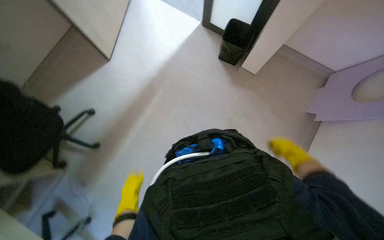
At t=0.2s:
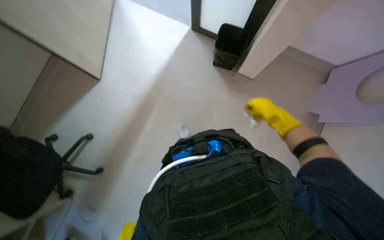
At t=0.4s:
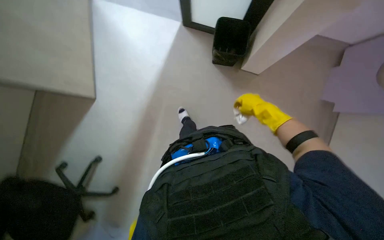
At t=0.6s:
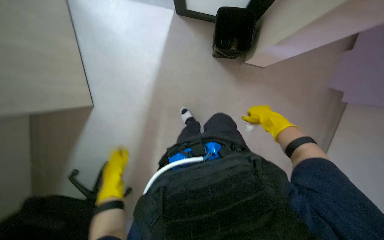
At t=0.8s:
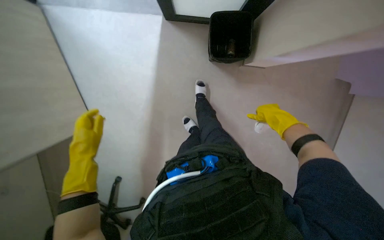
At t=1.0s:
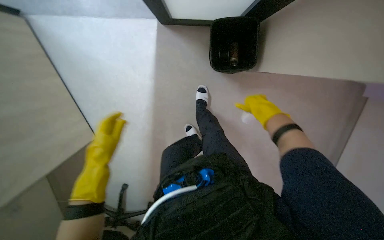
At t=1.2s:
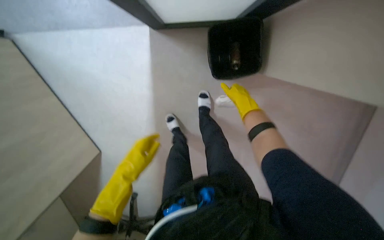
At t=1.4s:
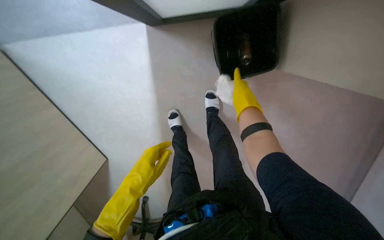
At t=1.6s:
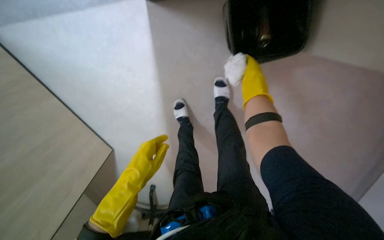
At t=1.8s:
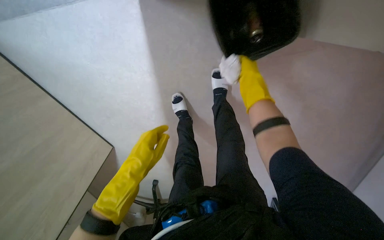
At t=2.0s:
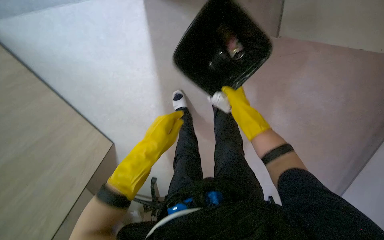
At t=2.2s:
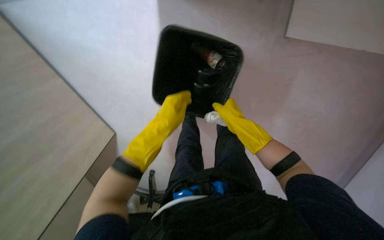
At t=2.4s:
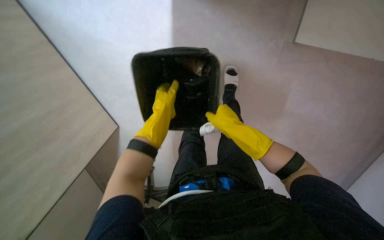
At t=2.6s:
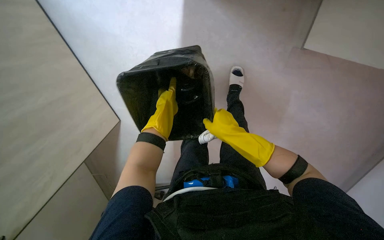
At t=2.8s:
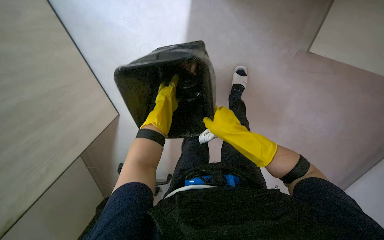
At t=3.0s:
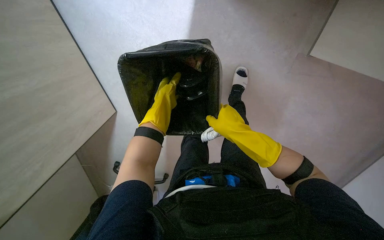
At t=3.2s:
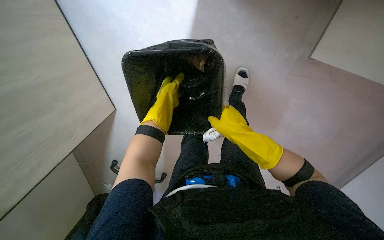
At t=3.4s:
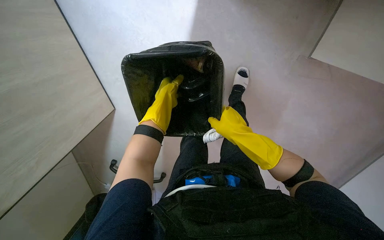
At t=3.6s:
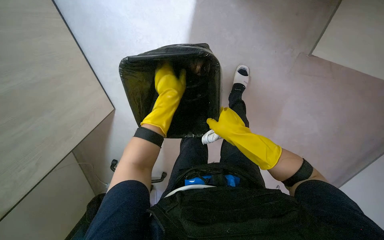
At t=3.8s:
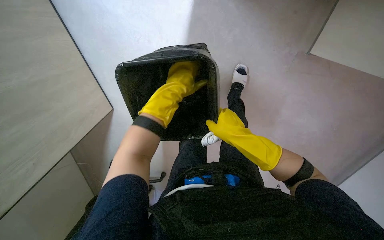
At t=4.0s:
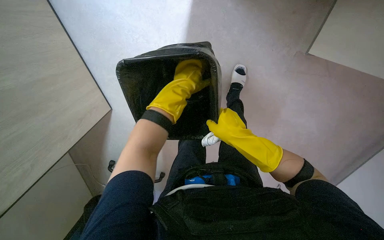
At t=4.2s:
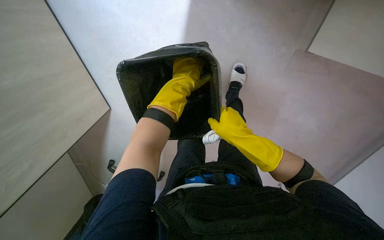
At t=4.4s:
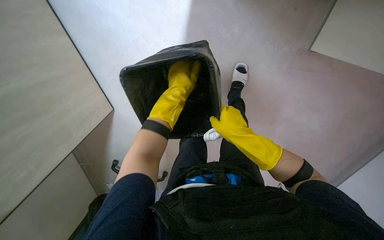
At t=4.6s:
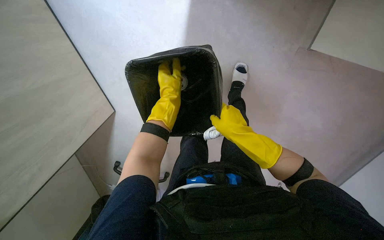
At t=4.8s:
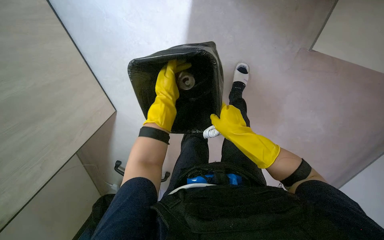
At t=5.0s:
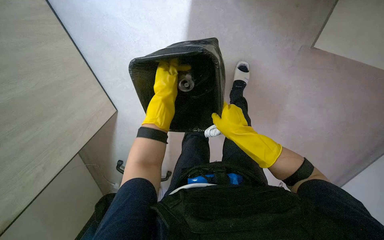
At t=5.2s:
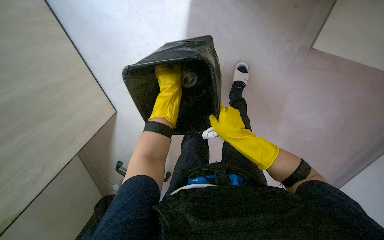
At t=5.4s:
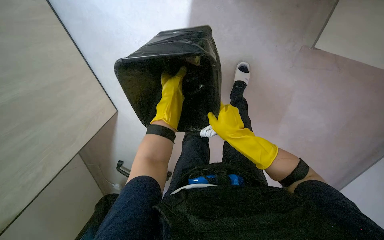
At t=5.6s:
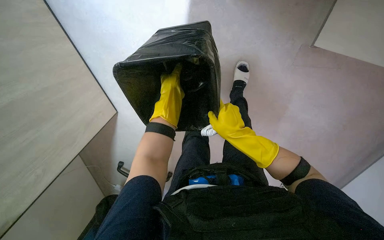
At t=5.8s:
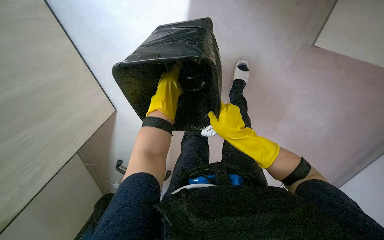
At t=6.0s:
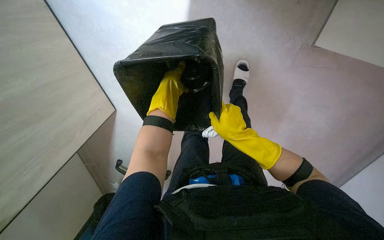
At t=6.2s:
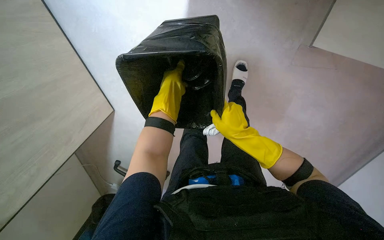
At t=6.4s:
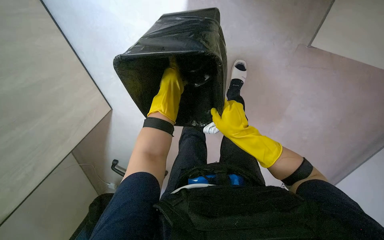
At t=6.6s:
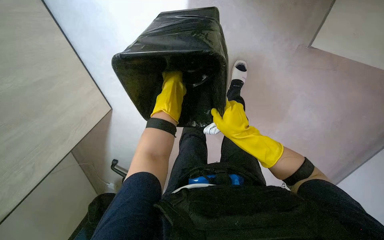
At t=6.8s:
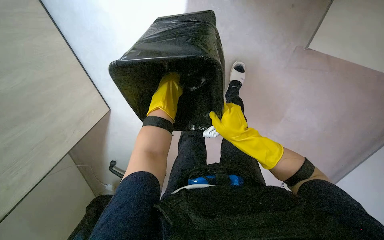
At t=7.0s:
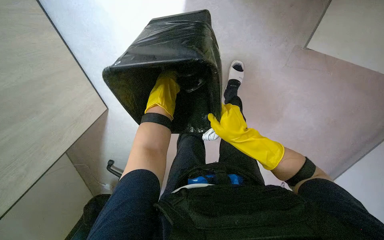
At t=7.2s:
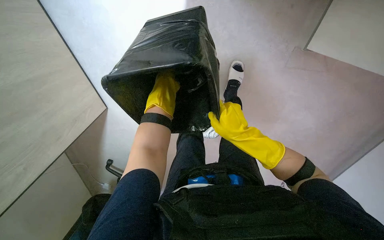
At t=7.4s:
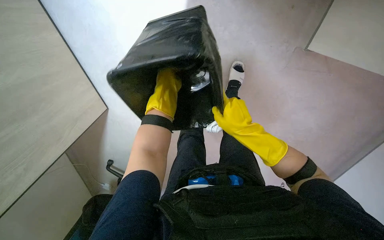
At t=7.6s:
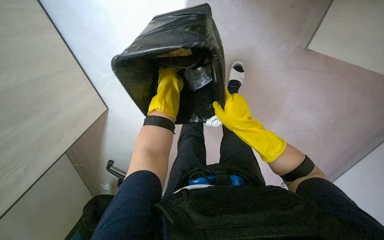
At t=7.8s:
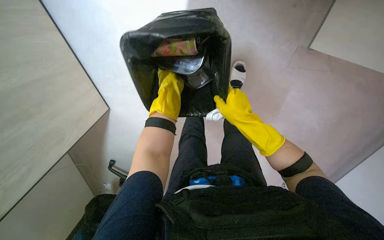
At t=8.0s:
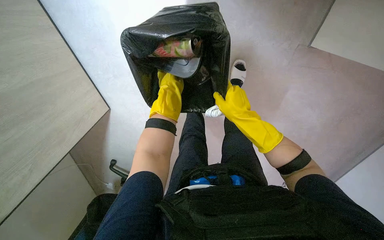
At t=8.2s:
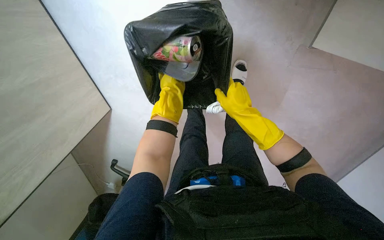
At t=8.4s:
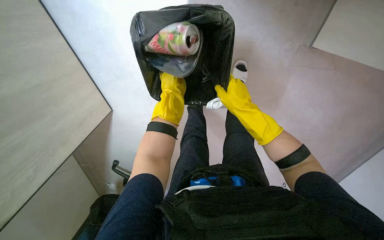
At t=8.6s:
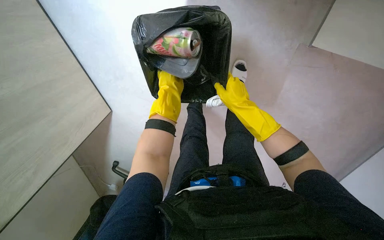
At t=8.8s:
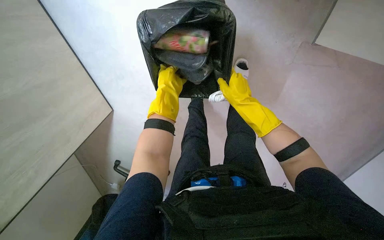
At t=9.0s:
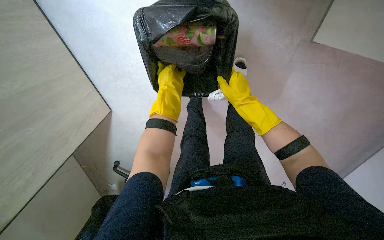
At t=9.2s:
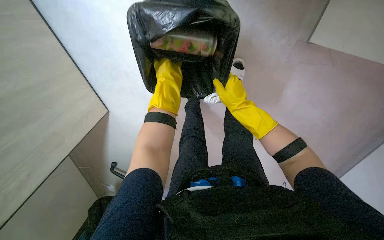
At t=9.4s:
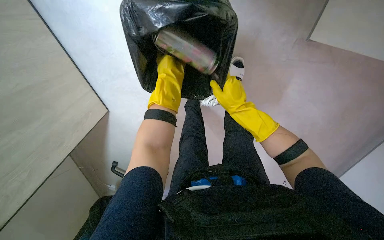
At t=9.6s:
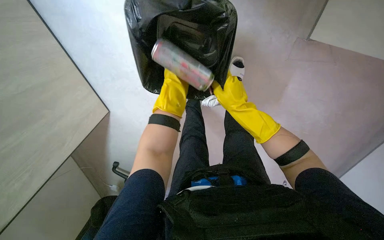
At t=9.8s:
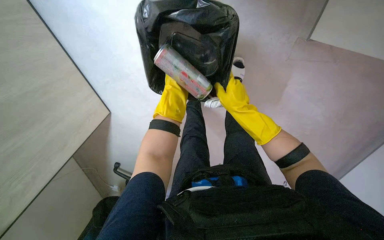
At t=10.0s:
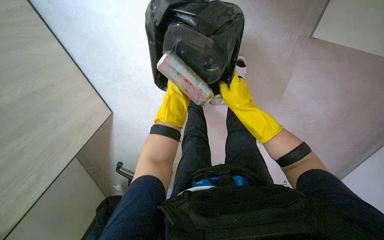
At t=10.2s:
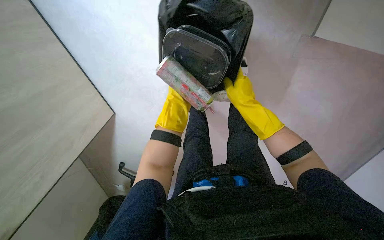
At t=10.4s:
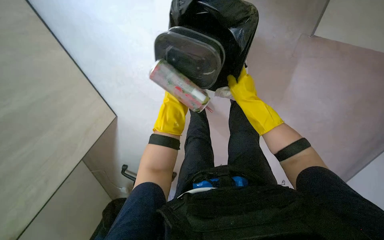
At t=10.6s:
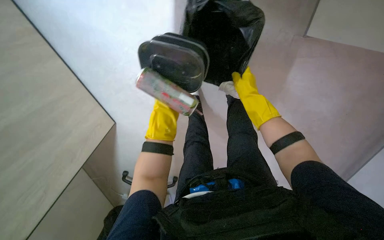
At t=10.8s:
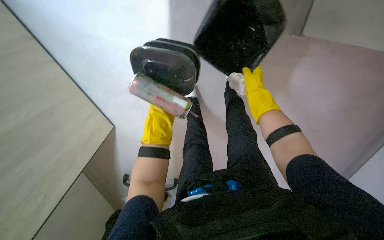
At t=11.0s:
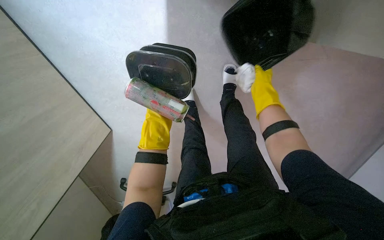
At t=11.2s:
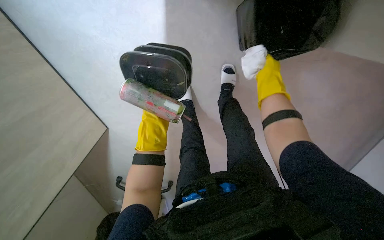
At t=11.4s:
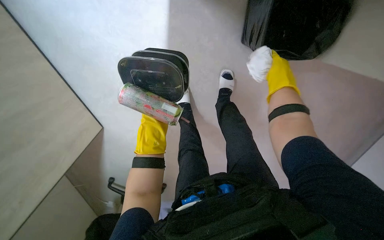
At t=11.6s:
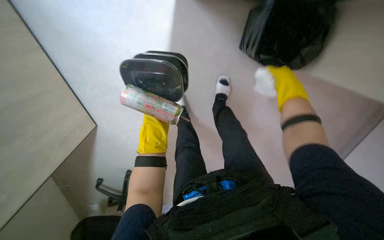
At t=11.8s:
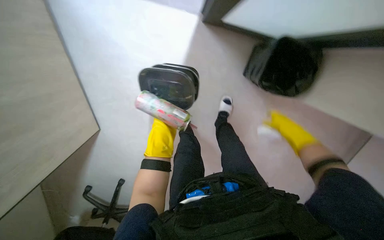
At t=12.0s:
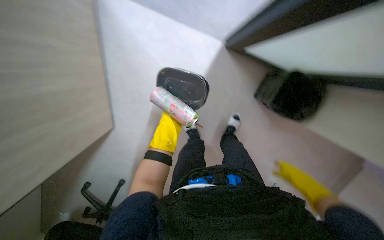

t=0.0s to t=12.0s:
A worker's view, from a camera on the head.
Job: managing trash.
The whole recording: Emptying and organizing trash. The worker empties a small trash bin, sorts items, and places them on the cleaning cart.
t=1.6s to t=3.0s: The right hand travels down the picture by roughly 20 cm, while the left hand travels up the picture by approximately 10 cm.
t=3.0s to t=6.0s: The hands stay close to where they were, moving slightly.
t=6.0s to t=7.6s: The left hand goes about 10 cm farther from the camera.
t=7.6s to t=9.0s: The hands stay close to where they were, moving slightly.
t=9.0s to t=10.4s: The left hand heads down the picture, covering some 10 cm.
t=10.4s to t=12.0s: The view tips upward by about 15 degrees. The right hand is displaced to the right by roughly 25 cm. The left hand swings nearer and farther, some 15 cm each way, with 2 reversals.

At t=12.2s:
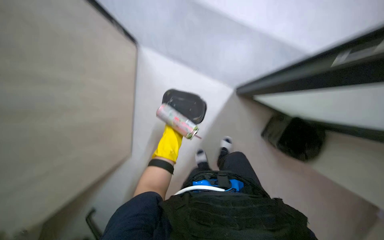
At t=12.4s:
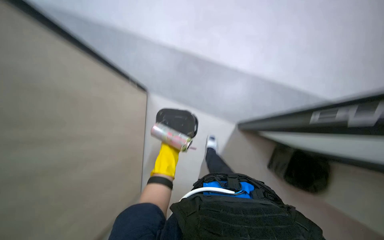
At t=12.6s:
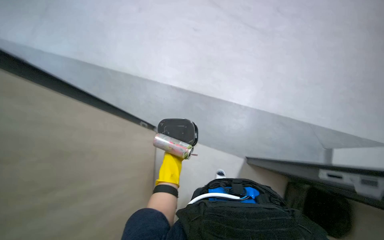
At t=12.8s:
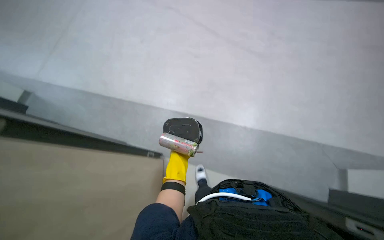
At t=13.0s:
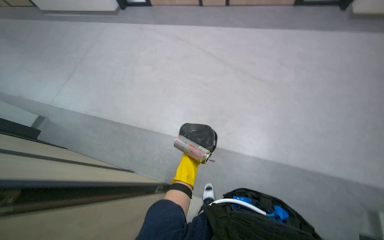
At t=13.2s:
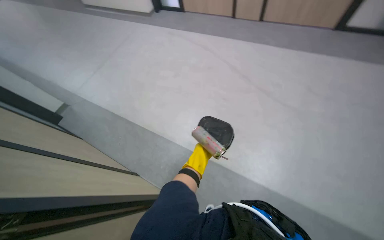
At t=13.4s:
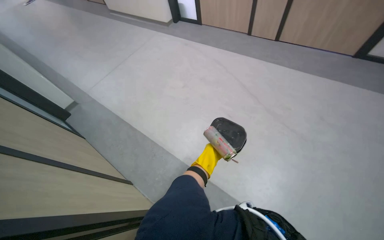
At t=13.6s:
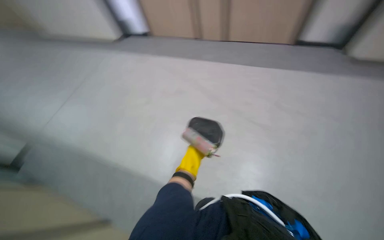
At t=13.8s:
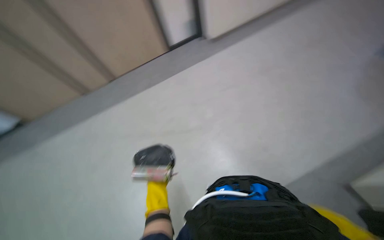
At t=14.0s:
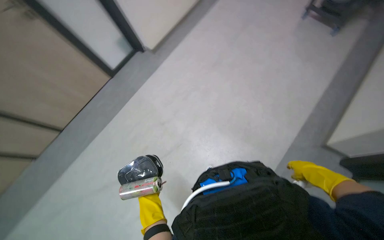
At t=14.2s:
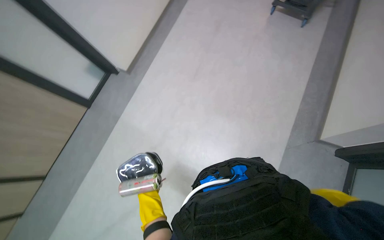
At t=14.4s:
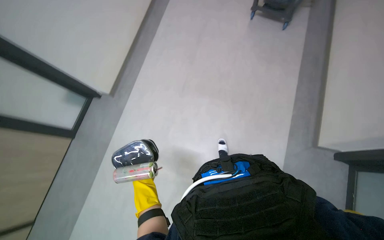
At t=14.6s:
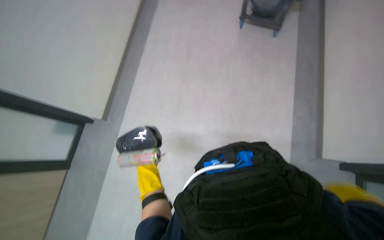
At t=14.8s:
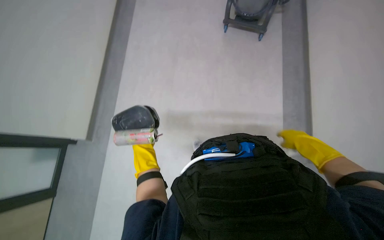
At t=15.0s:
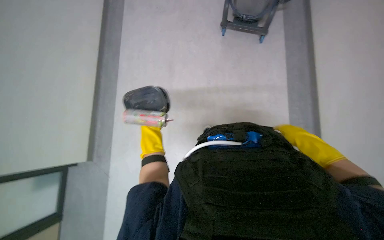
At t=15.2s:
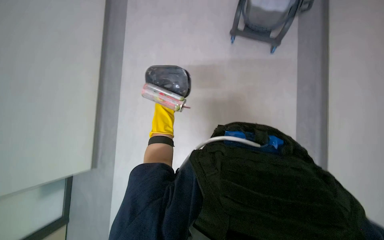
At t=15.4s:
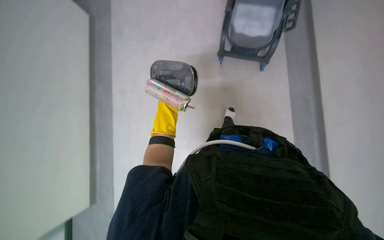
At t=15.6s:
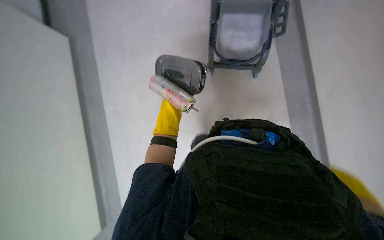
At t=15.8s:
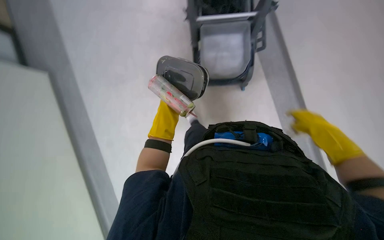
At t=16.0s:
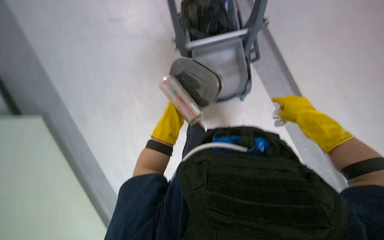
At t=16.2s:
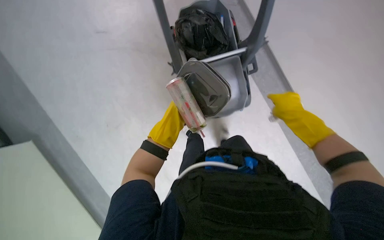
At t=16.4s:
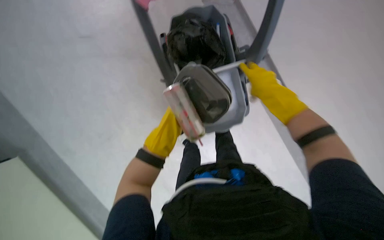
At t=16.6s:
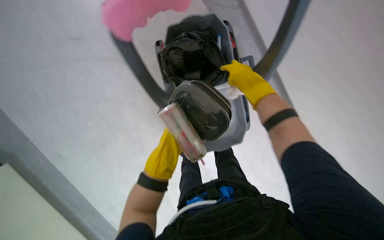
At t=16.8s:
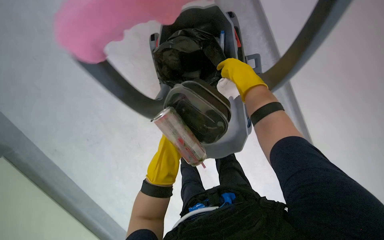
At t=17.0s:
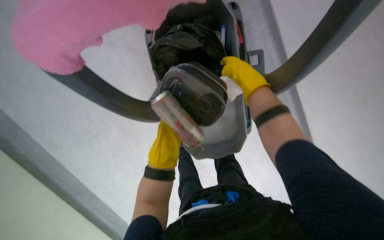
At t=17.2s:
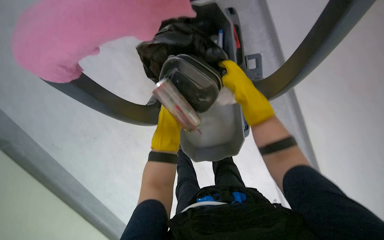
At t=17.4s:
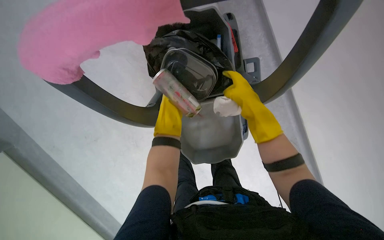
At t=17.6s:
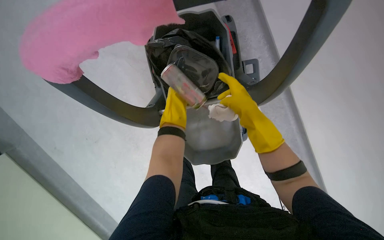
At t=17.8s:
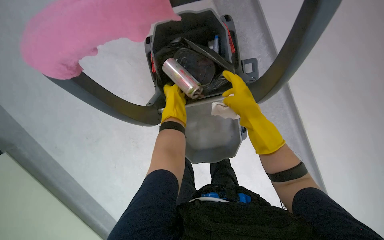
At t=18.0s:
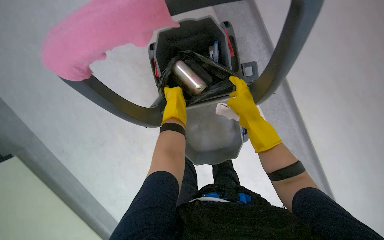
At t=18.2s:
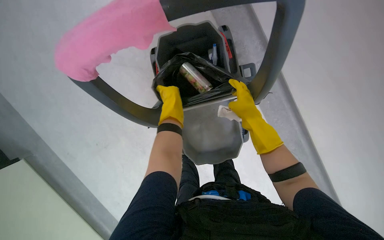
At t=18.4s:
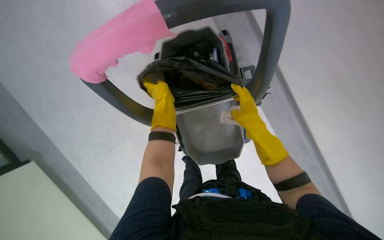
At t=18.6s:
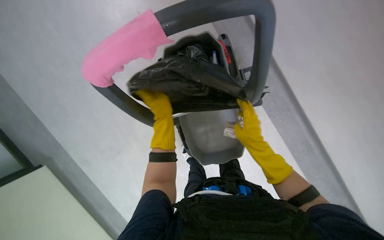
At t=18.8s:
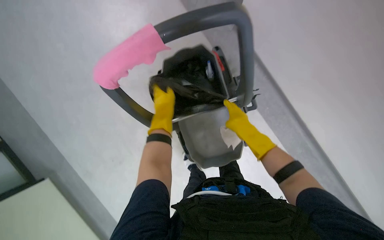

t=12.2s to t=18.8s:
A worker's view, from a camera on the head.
Job: managing trash.
The whole recording: Emptying and organizing trash. The worker empties a small trash bin, sorts items, and places them on the cleaning cart.
t=12.2s to t=13.8s: The wearer looks some 40 degrees further upward.
t=13.8s to t=15.4s: The camera is carried some 70 cm. The wearer looks about 40 degrees further to the right.
t=15.4s to t=17.2s: The left hand swings nearer and farther, about 20 cm each way, with 2 reversals, while the right hand is displaced up the picture and to the left by approximately 35 cm.
t=17.2s to t=18.8s: The right hand shifts some 10 cm down the picture. Meanwhile the left hand is displaced nearer to the camera and up the picture by about 30 cm.
